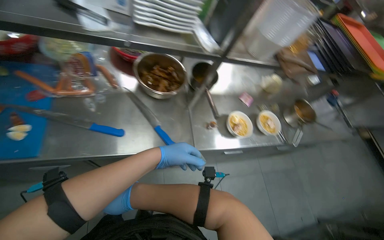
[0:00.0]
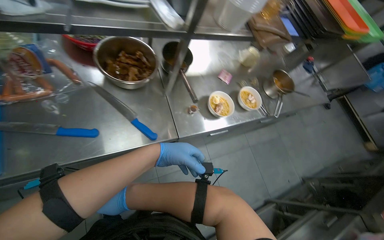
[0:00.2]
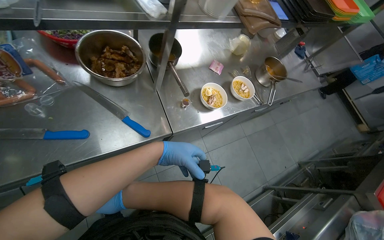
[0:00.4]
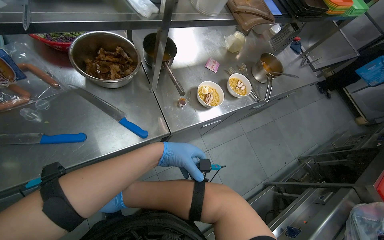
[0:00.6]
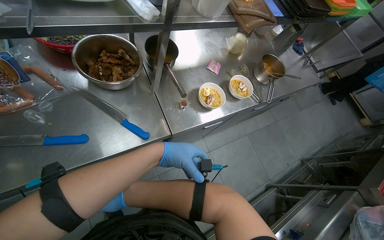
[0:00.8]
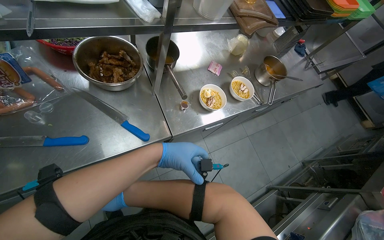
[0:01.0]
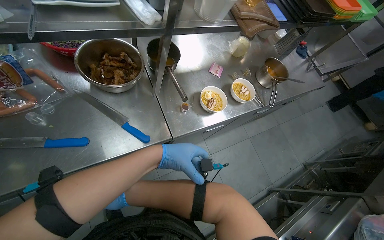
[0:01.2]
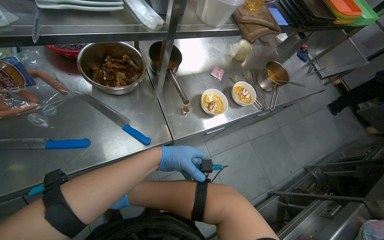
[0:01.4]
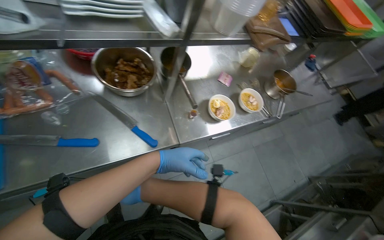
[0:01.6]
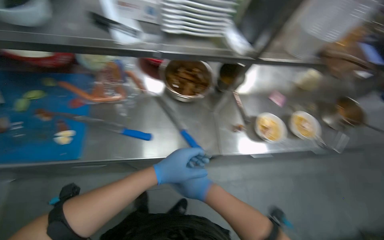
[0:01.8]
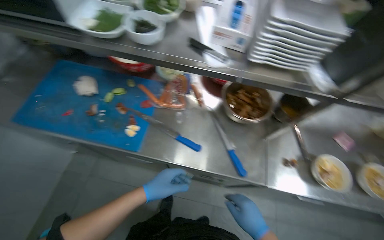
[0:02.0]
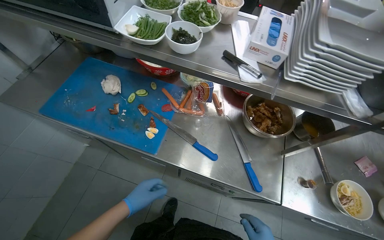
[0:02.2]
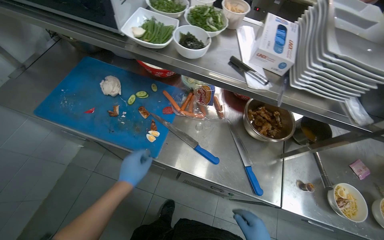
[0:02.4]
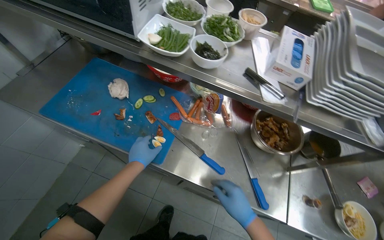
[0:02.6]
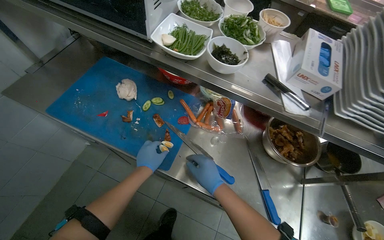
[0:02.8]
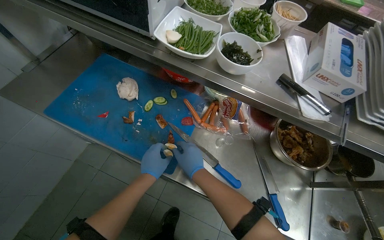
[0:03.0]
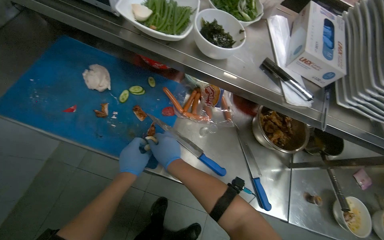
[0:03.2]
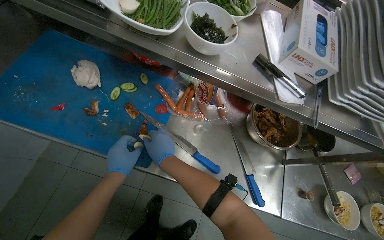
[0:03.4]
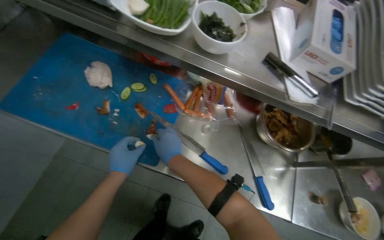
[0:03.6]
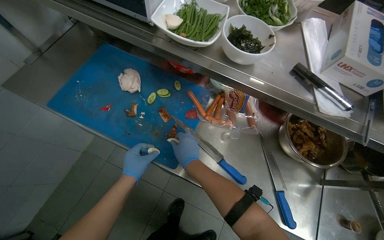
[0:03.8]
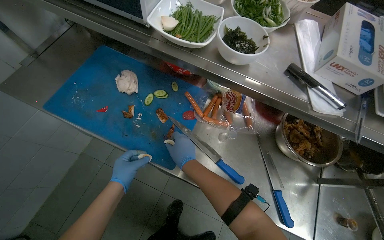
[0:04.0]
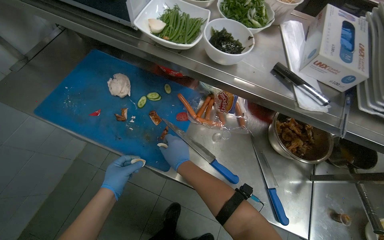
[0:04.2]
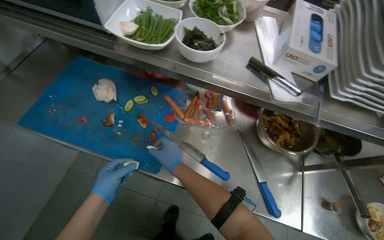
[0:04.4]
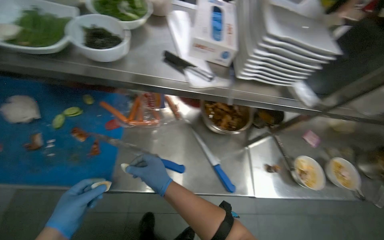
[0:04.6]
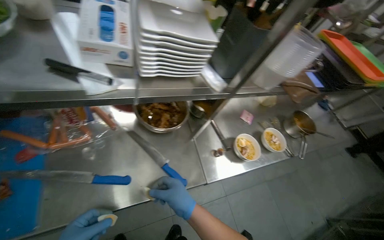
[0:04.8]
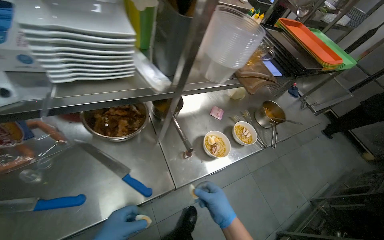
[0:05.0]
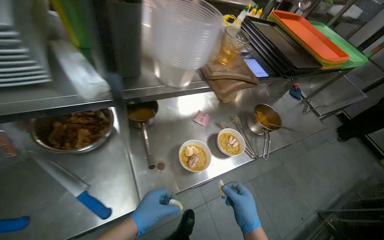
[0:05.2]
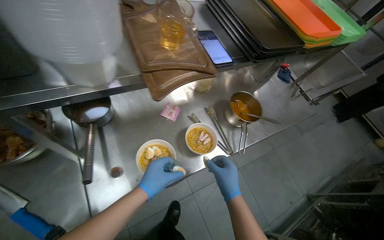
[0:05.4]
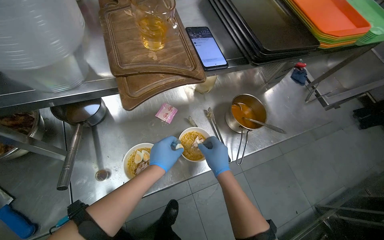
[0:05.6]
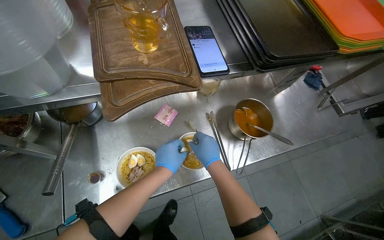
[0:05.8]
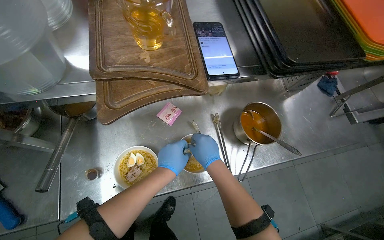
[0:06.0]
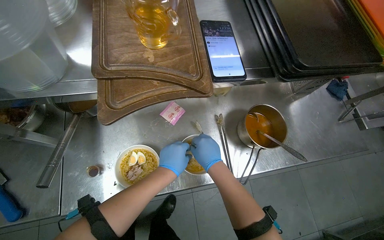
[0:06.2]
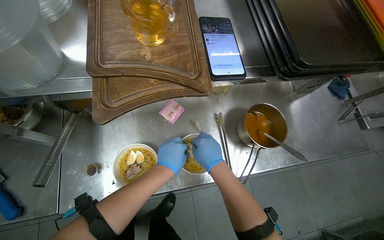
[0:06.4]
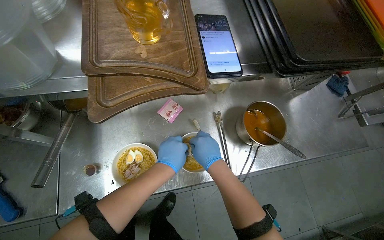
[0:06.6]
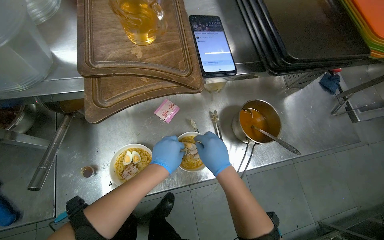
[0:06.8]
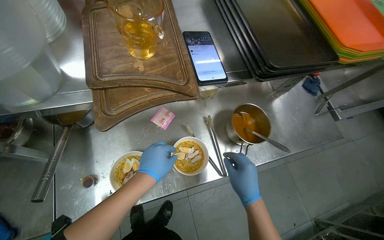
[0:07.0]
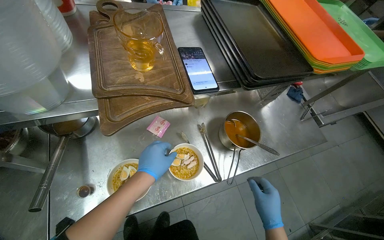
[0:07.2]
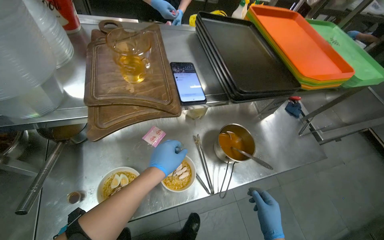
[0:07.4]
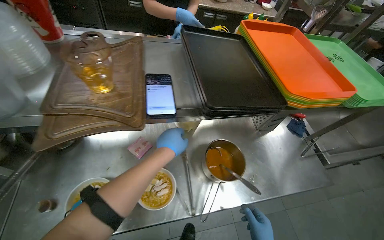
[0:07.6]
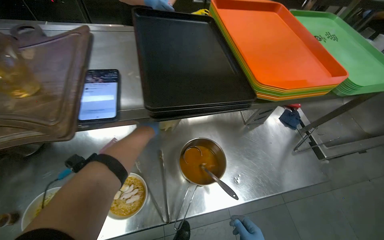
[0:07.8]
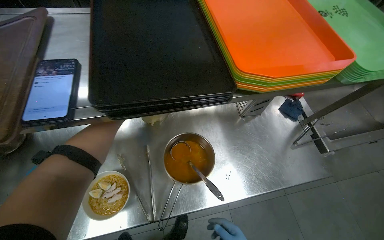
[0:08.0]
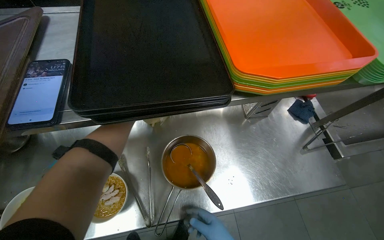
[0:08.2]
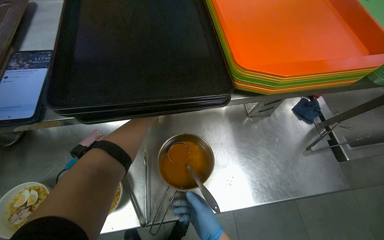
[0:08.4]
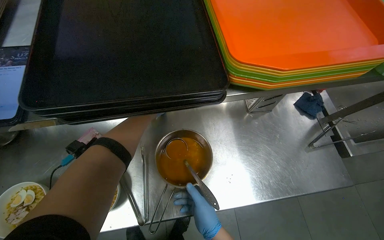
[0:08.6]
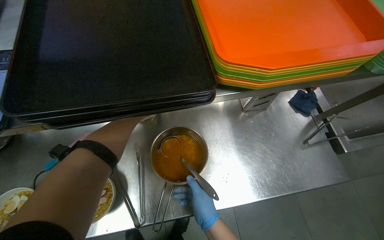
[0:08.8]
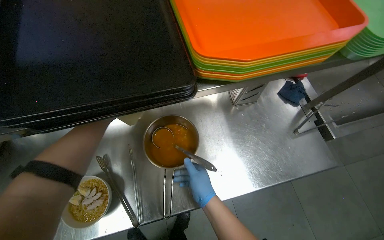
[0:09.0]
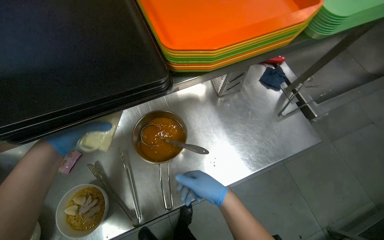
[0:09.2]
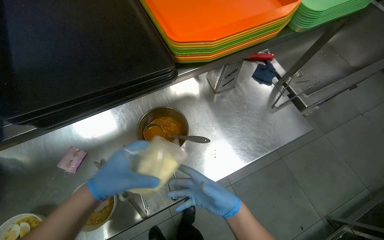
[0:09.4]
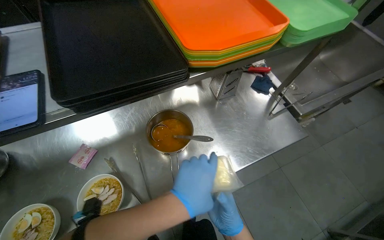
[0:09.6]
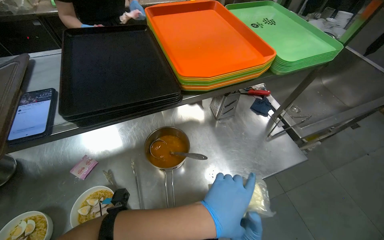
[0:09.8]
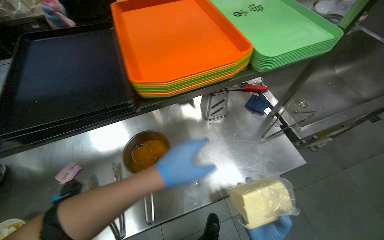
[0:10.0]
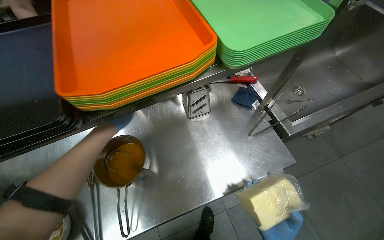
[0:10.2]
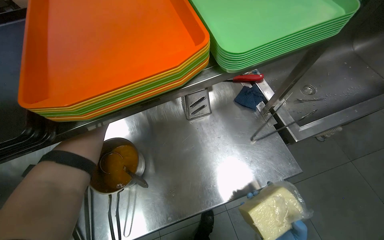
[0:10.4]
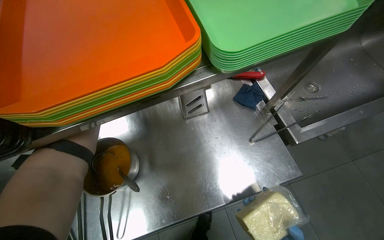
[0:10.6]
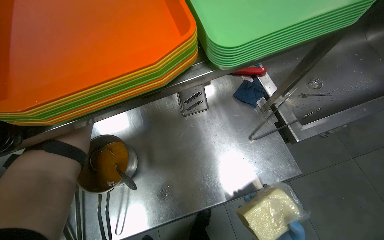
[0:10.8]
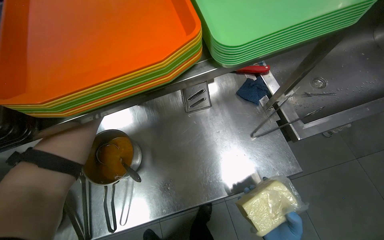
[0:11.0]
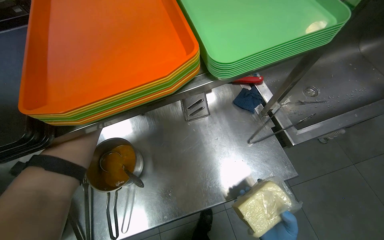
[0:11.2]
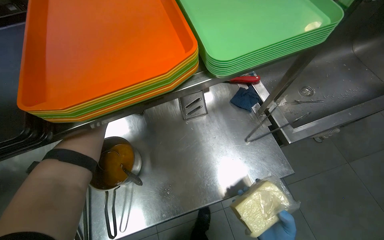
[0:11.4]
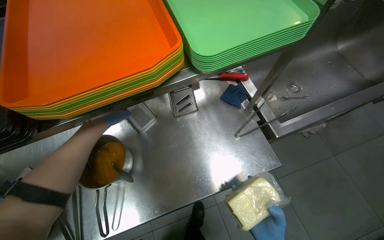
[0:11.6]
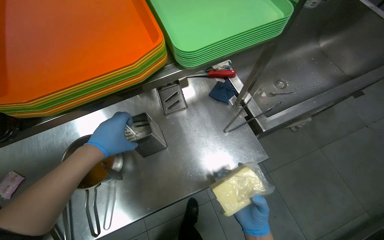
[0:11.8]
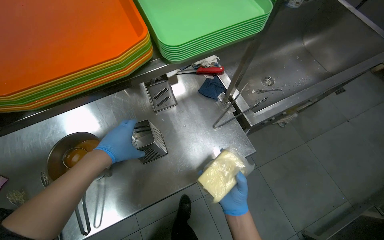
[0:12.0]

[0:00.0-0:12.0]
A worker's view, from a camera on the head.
Job: preparing food.
The whole recording: Retrieving ingredients from refrigerators. The worker opens multiple refrigerators and retrieves various ingredients.
0:03.0 to 0:04.4: The hands stay close to where they were, moving slightly.
0:04.4 to 0:06.0: The camera is carried roughly 90 cm. The head turns to the right by about 30 degrees. The view tips downward by approximately 10 degrees.
0:06.0 to 0:07.6: The view tips upward by some 15 degrees.

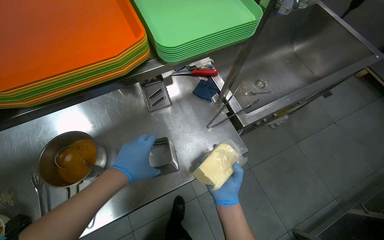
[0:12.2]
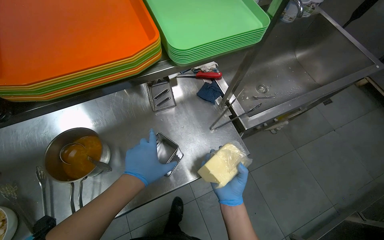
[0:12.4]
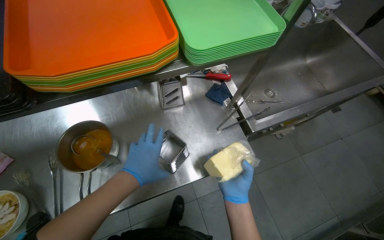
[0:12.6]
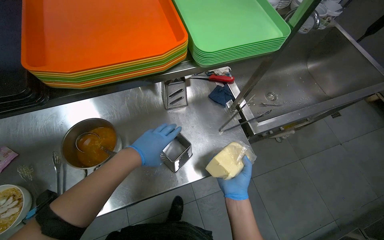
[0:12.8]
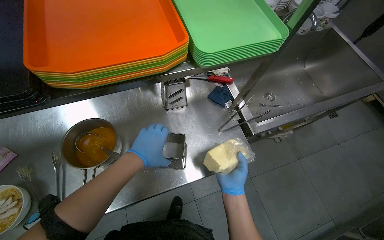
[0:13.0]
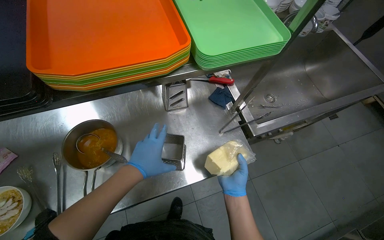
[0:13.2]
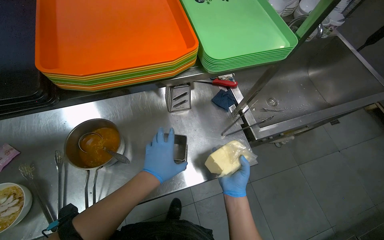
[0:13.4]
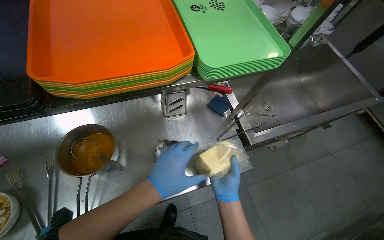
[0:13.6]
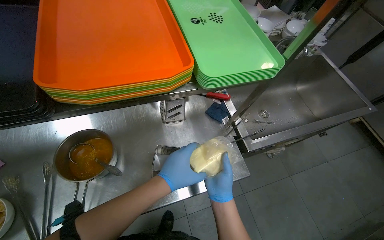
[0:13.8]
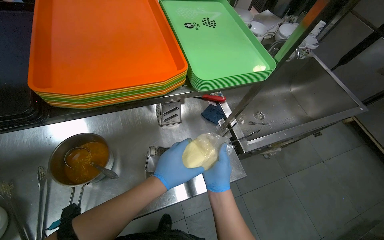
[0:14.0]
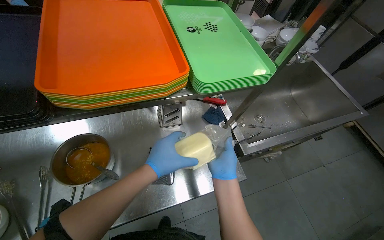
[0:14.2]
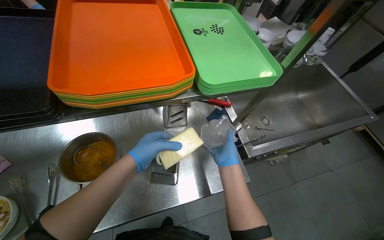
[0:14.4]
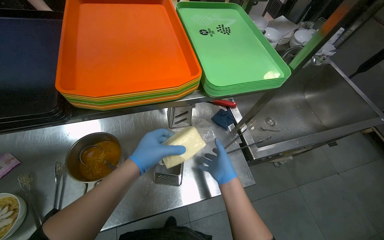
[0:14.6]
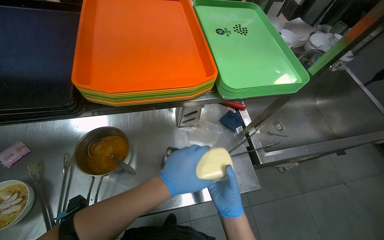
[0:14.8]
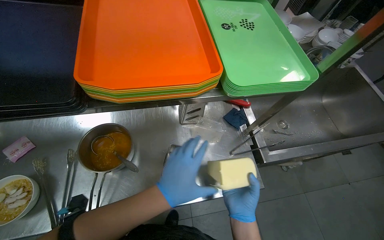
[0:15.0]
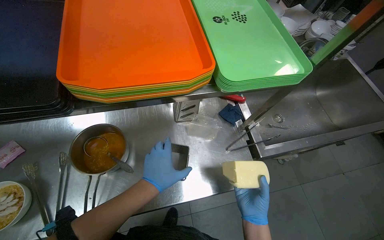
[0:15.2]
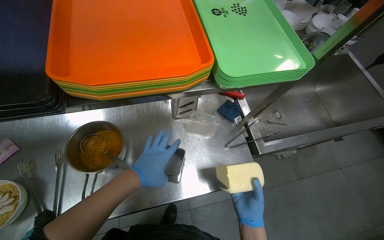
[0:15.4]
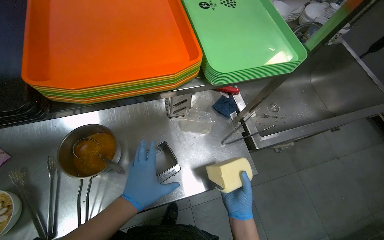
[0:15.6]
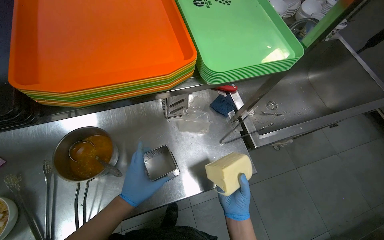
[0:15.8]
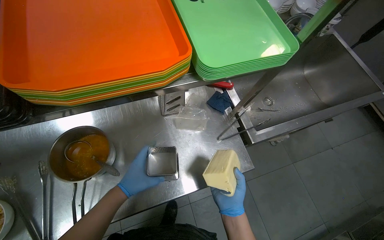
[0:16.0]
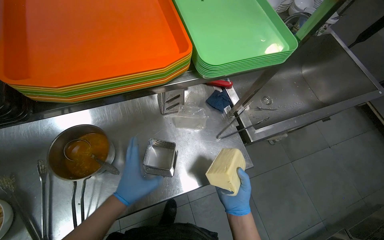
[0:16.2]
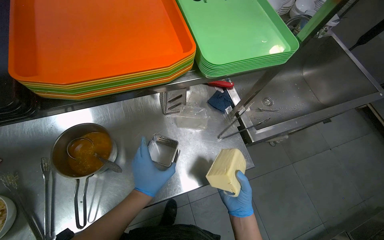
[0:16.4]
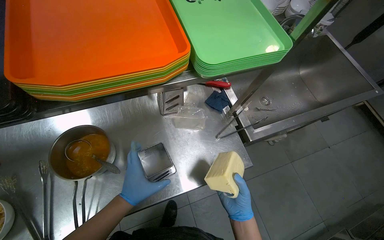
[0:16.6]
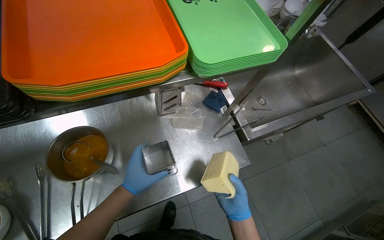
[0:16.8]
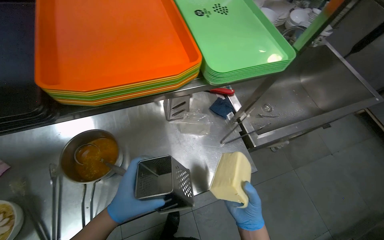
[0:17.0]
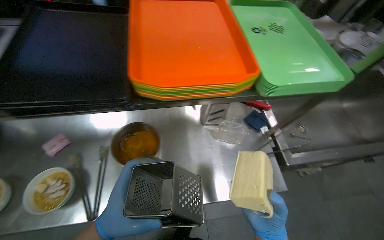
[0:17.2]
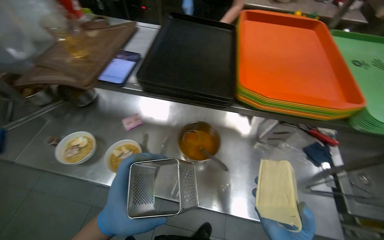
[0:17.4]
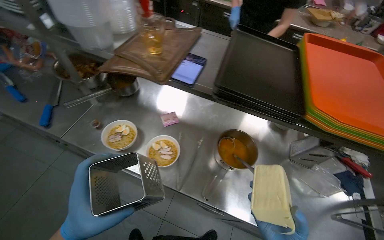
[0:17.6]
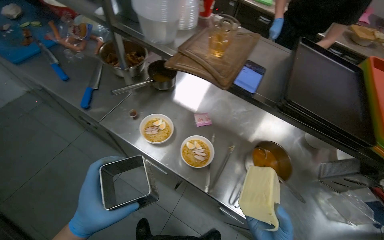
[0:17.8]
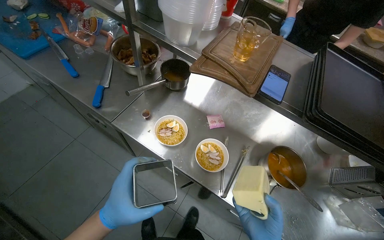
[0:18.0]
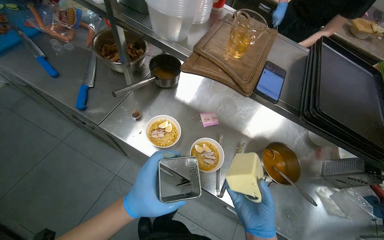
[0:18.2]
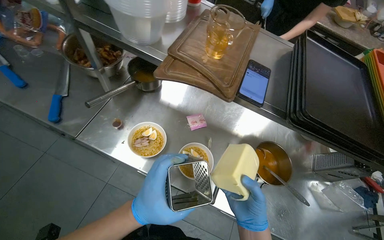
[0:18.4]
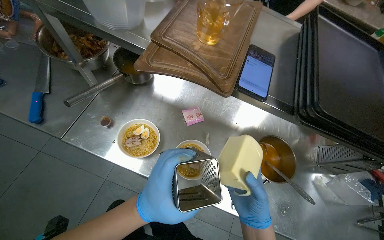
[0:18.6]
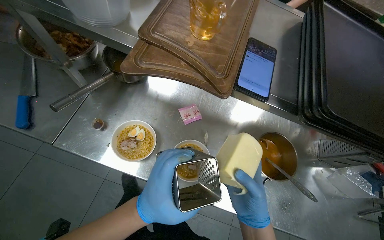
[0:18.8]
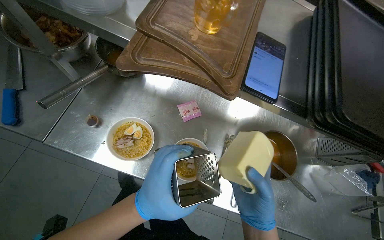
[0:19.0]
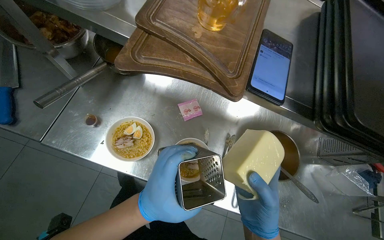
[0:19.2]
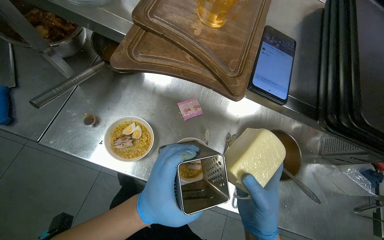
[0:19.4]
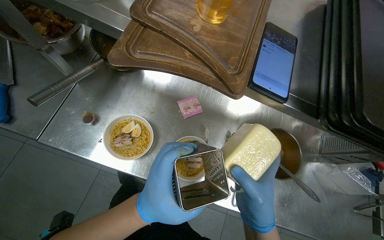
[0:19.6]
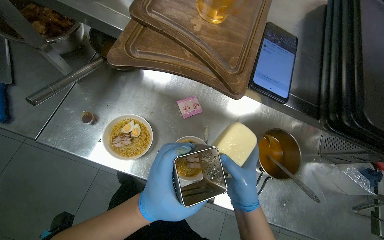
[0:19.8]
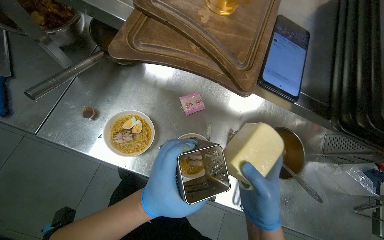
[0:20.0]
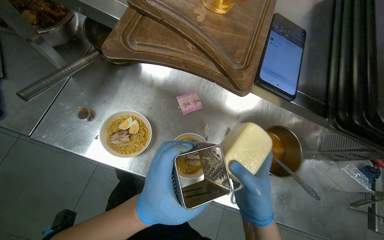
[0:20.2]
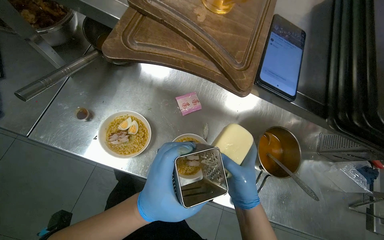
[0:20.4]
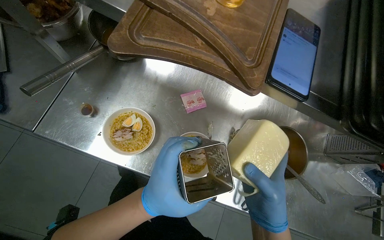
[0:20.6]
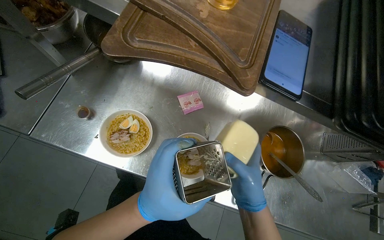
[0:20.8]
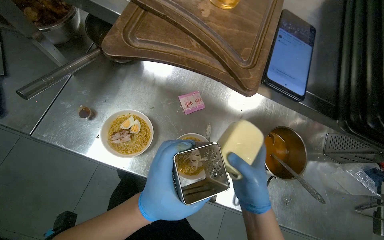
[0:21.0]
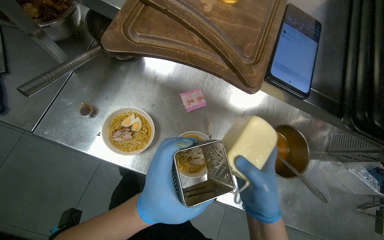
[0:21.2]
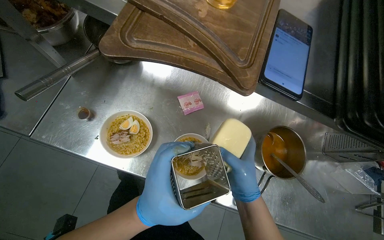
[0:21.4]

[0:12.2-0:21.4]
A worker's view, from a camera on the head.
Job: preparing food.
The whole recording: Retrieving ingredients from refrigerators. The worker opens multiple refrigerators and retrieves various ingredients.
0:13.8 to 0:15.2: The right hand reaches roughly 10 cm up the picture, then returns.
0:16.8 to 0:18.4: The camera travels roughly 60 cm. The head rotates roughly 45 degrees to the left.
0:18.4 to 0:19.8: The hands work in one place, with small movements.
0:19.8 to 0:21.4: The hands work in one place, with small movements.
